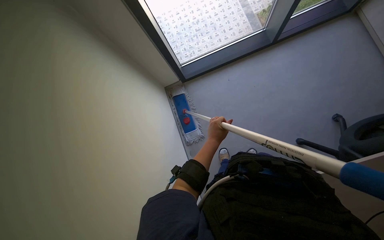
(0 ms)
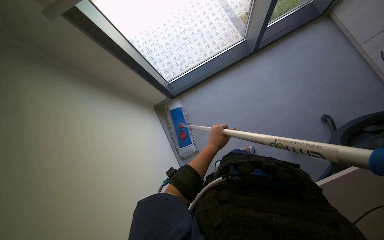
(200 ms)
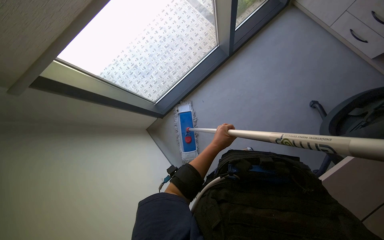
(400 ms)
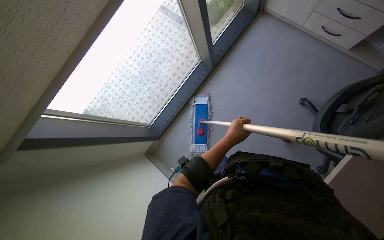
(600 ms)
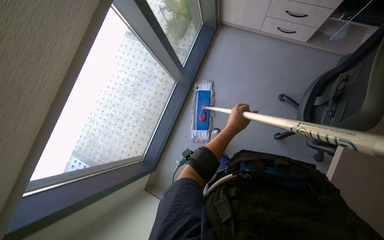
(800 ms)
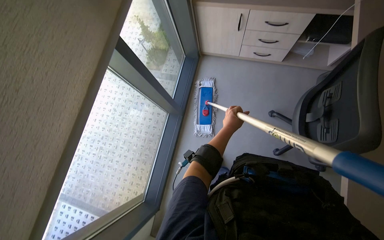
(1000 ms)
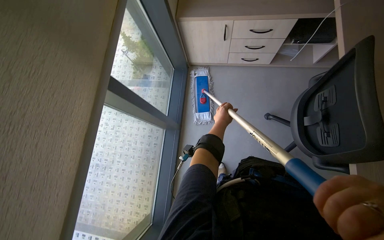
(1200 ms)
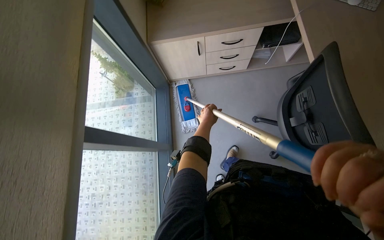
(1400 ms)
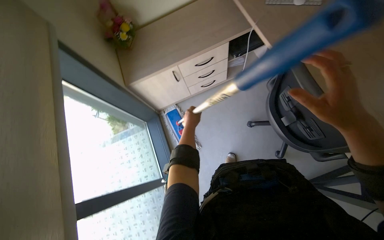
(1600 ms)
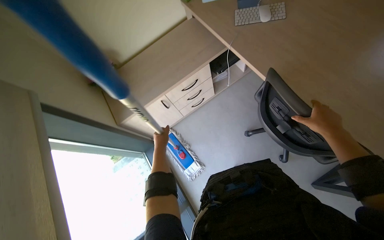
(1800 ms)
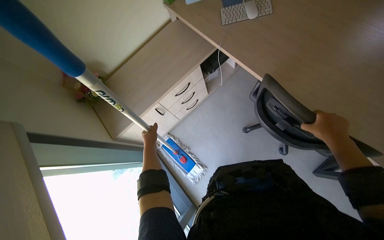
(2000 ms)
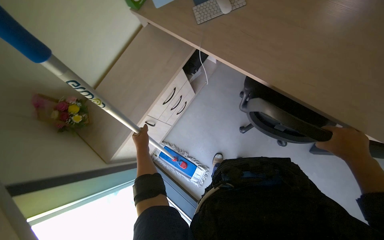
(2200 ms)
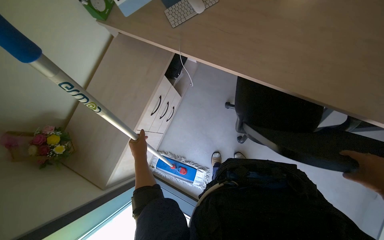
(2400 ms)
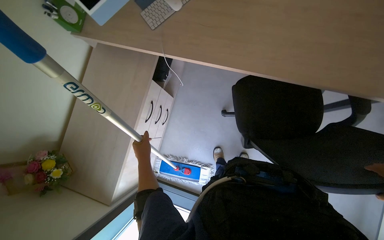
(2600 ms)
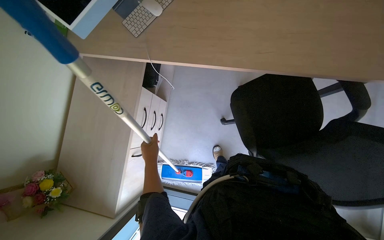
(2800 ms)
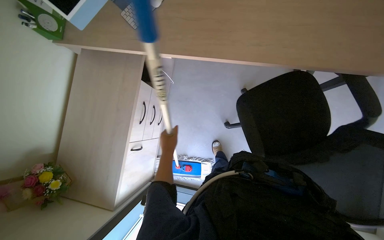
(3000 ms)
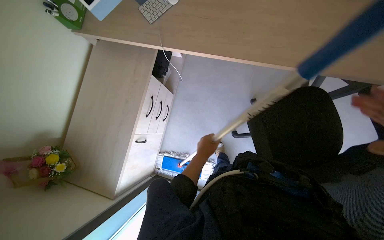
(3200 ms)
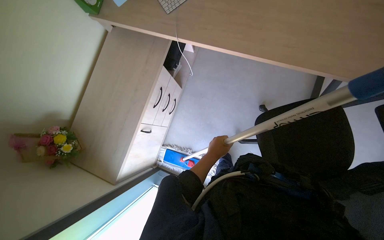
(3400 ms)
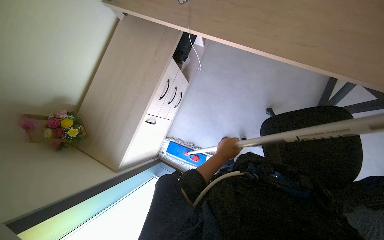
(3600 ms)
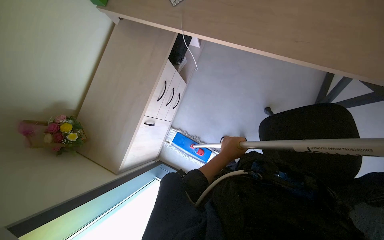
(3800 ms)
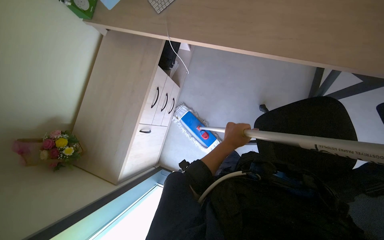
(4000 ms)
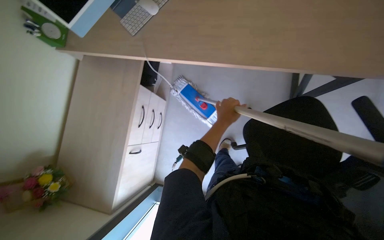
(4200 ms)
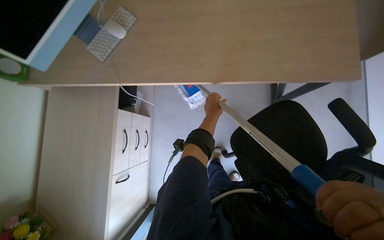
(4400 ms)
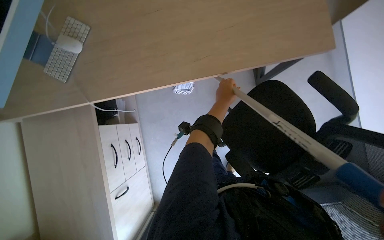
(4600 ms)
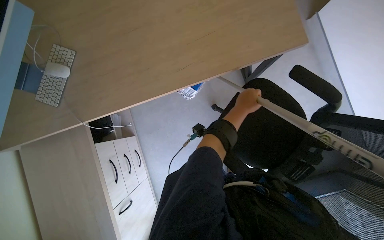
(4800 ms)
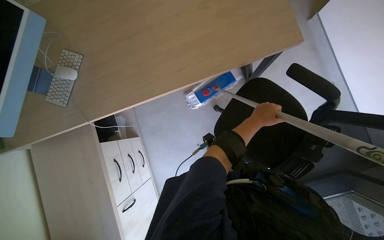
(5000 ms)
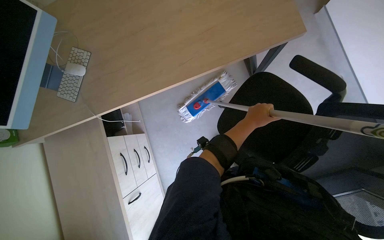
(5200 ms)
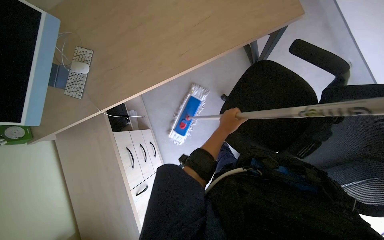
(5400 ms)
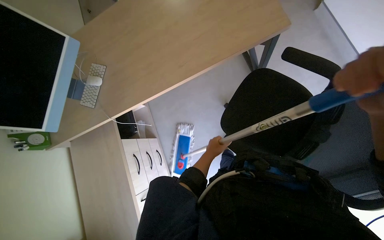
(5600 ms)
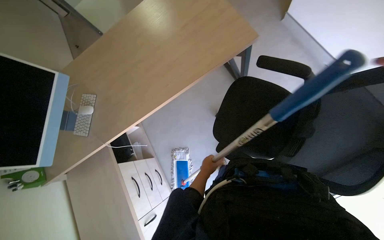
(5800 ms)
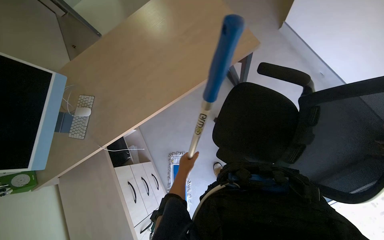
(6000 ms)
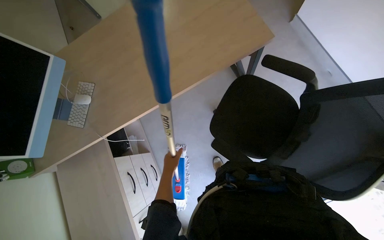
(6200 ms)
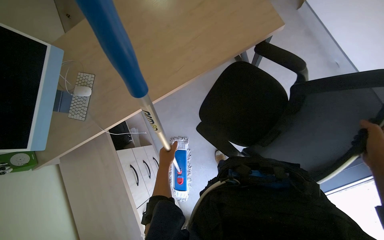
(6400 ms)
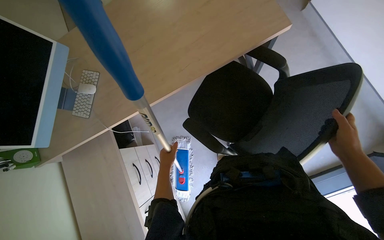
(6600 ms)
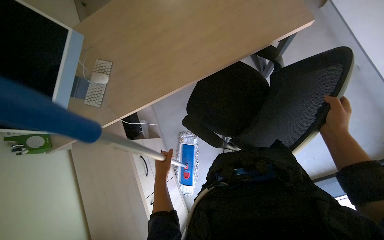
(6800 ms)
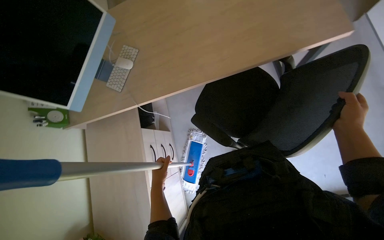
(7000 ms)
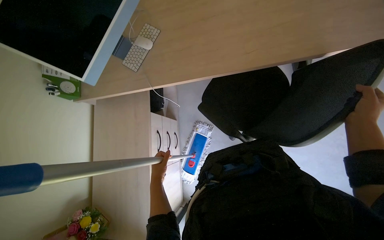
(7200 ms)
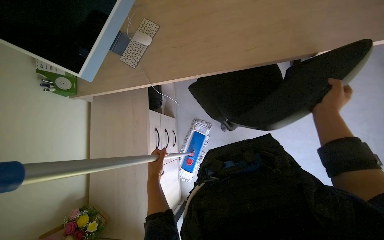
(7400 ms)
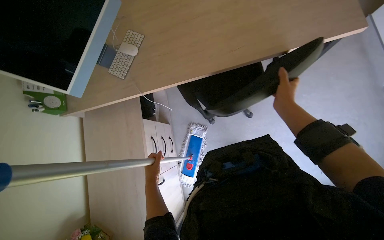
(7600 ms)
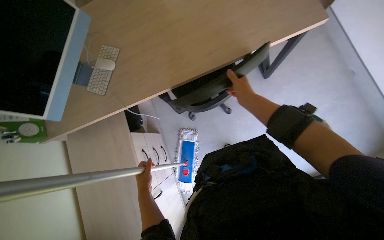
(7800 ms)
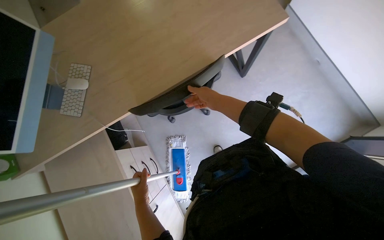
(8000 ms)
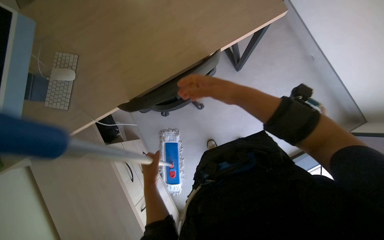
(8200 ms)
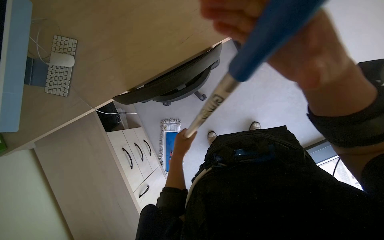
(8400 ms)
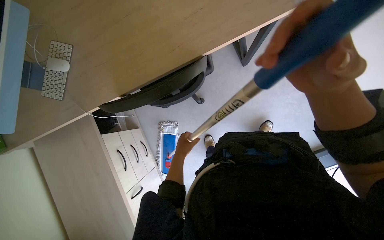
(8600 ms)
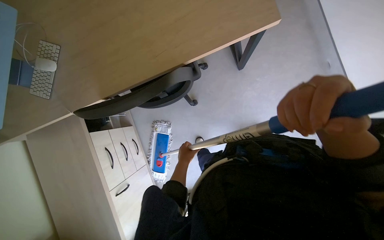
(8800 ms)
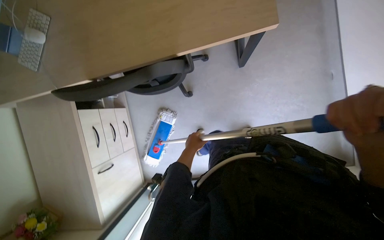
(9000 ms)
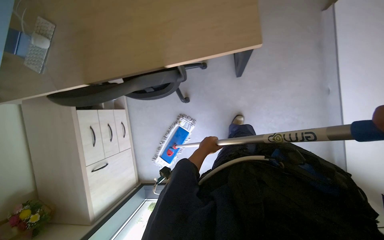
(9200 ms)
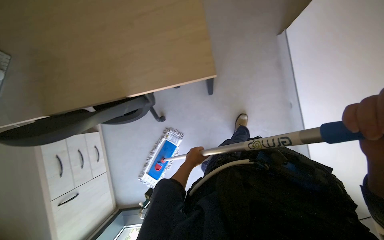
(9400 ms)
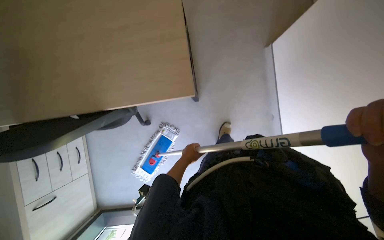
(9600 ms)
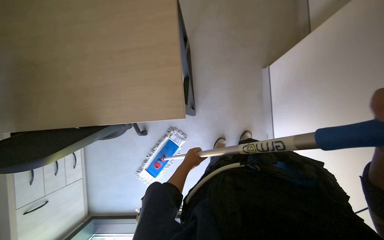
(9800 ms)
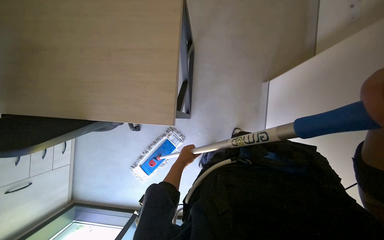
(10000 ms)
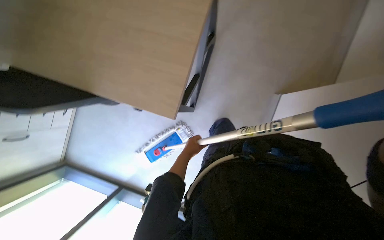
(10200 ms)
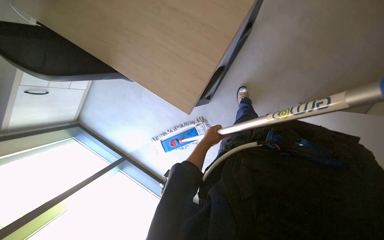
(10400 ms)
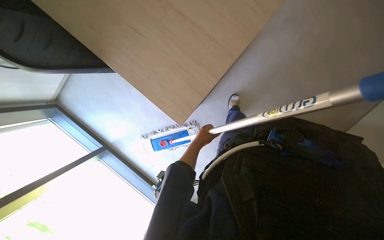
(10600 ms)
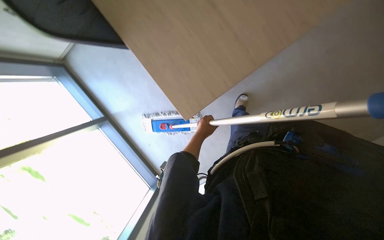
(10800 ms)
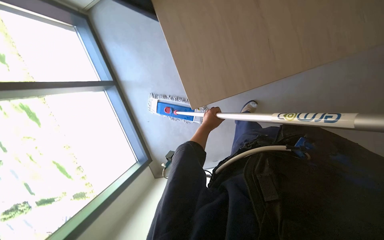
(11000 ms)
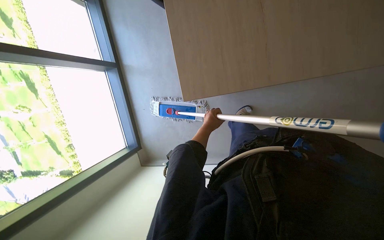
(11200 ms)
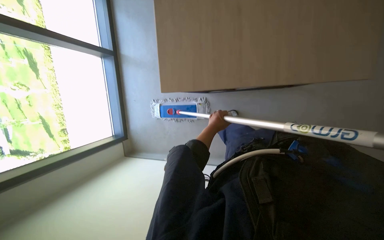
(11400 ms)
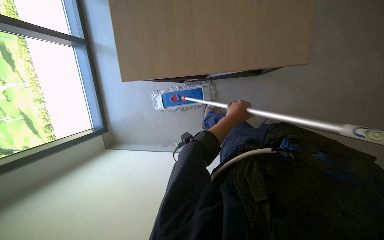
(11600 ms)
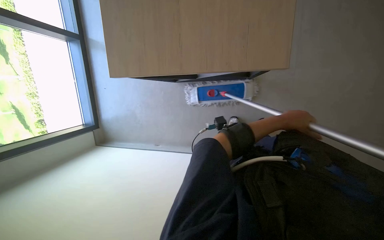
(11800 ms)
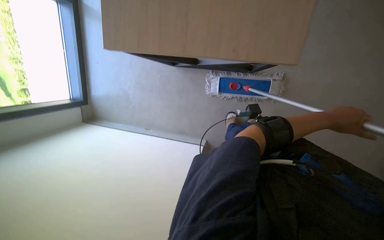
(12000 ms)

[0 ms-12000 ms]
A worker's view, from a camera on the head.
Job: managing trash.
The whole recording: Disposing of trash bag. The worker gathers a trash bag, ties it, and places it into a bin.
0 ms to 1600 ms: The wearer moves about 50 cm. The wearer looks some 75 degrees further to the right. The wearer looks roughly 30 degrees further upward.
1600 ms to 3000 ms: The wearer looks roughly 55 degrees further to the right.
3000 ms to 4400 ms: The left hand is displaced to the right and up the picture by some 35 cm.
4400 ms to 6000 ms: The scene turns some 30 degrees counterclockwise in the picture. The left hand moves down the picture, approximately 20 cm.
6000 ms to 7600 ms: The left hand travels to the left by approximately 25 cm.
7600 ms to 9000 ms: The left hand heads to the right, up the picture and farther from the camera, covering roughly 50 cm.
9000 ms to 10400 ms: The scene rotates clockwise by roughly 35 degrees.
10400 ms to 12000 ms: The view tips downward by approximately 20 degrees. The scene turns about 55 degrees clockwise in the picture.

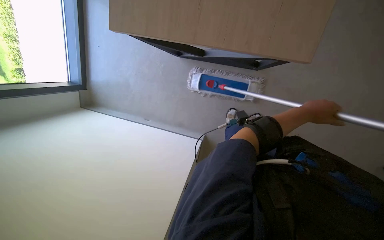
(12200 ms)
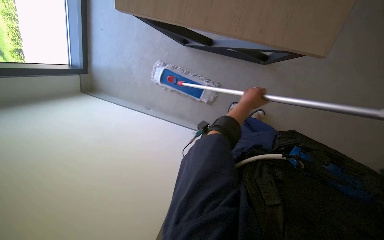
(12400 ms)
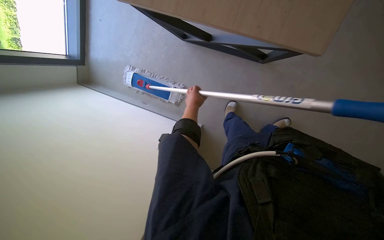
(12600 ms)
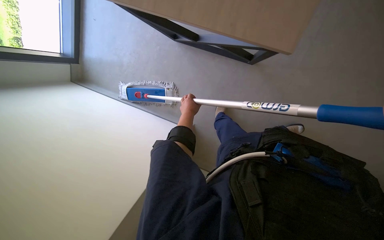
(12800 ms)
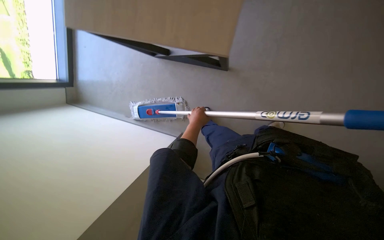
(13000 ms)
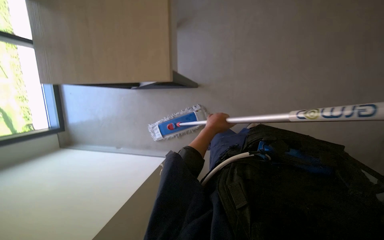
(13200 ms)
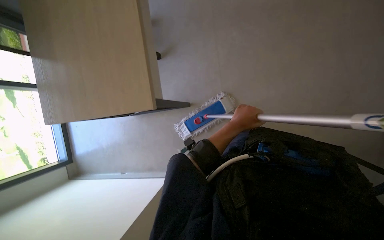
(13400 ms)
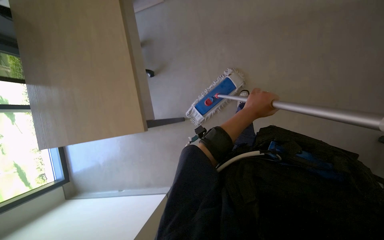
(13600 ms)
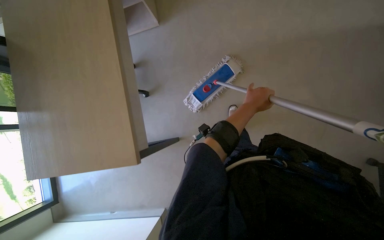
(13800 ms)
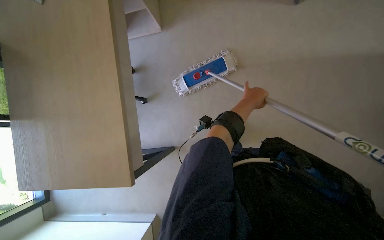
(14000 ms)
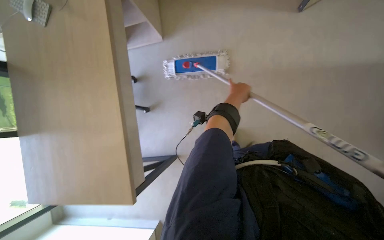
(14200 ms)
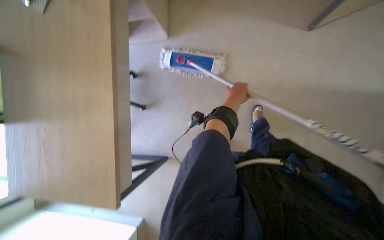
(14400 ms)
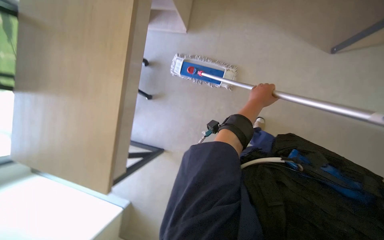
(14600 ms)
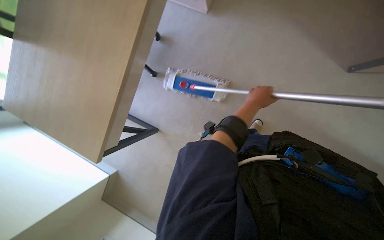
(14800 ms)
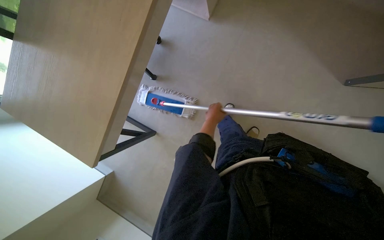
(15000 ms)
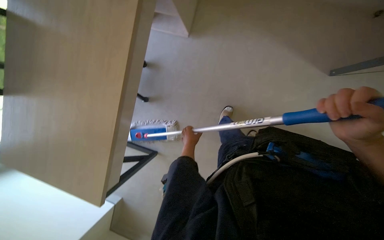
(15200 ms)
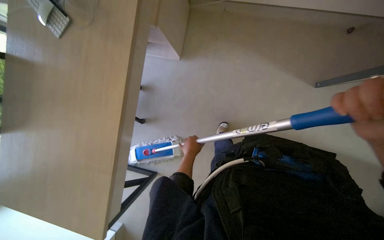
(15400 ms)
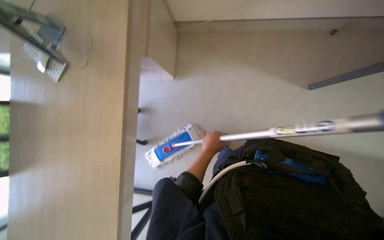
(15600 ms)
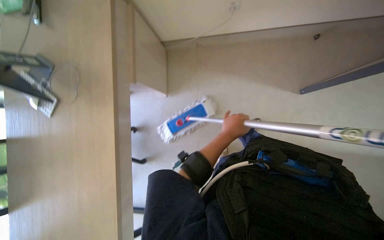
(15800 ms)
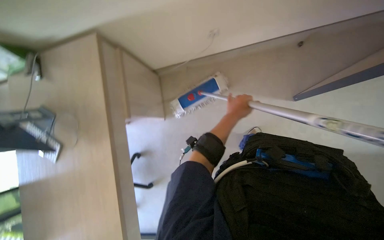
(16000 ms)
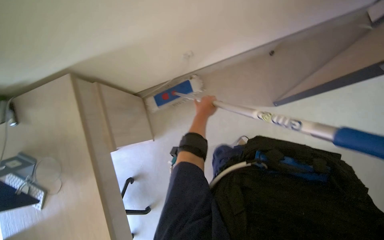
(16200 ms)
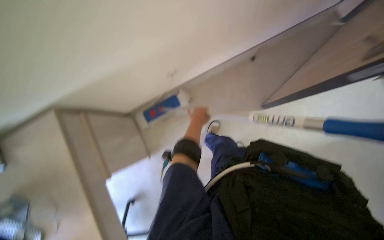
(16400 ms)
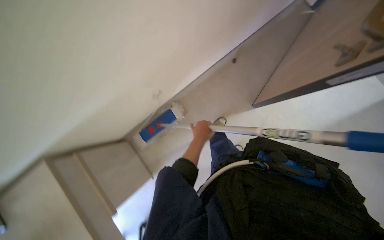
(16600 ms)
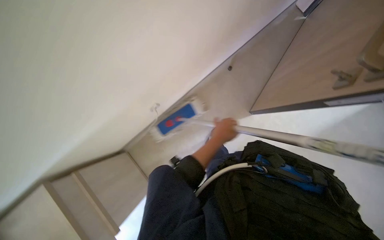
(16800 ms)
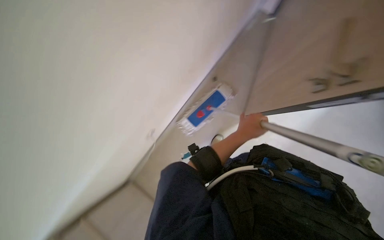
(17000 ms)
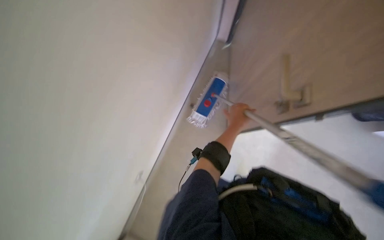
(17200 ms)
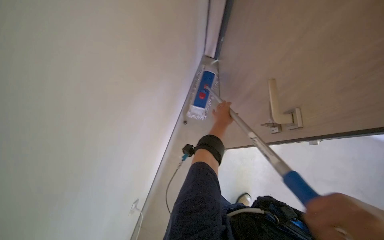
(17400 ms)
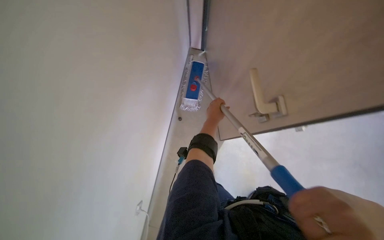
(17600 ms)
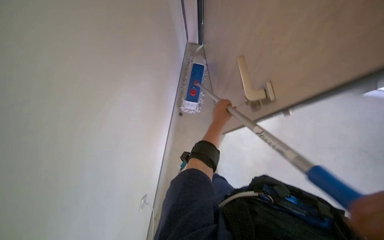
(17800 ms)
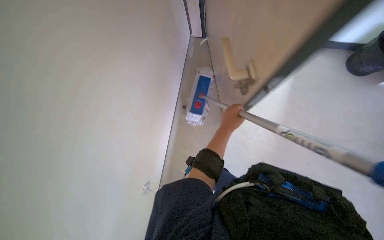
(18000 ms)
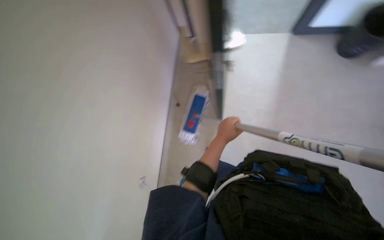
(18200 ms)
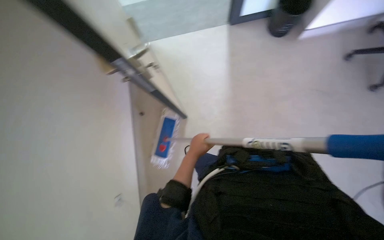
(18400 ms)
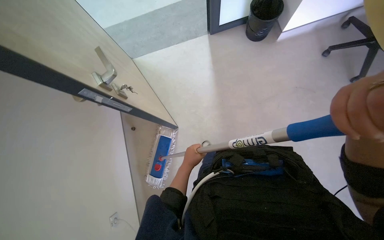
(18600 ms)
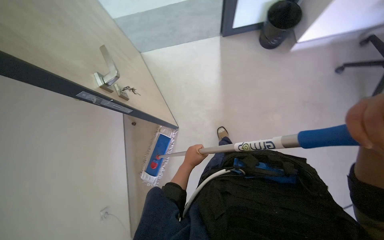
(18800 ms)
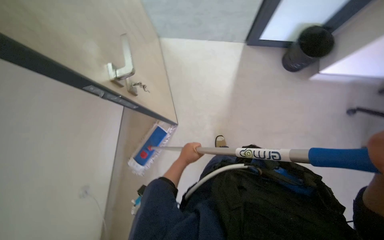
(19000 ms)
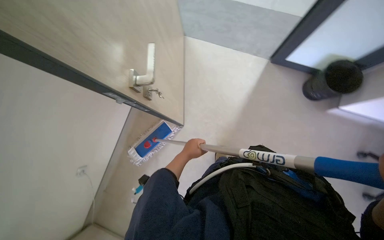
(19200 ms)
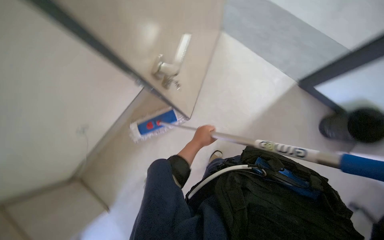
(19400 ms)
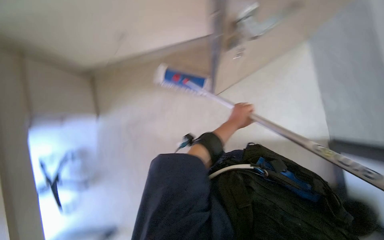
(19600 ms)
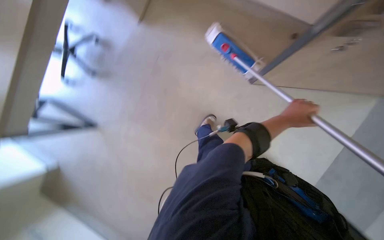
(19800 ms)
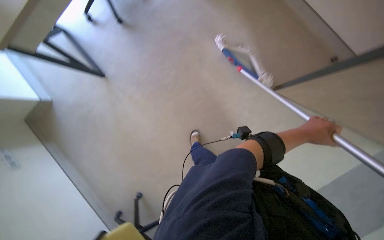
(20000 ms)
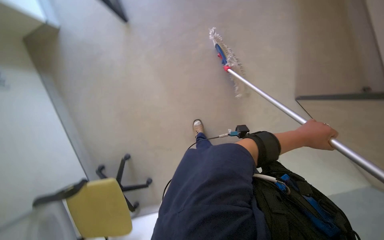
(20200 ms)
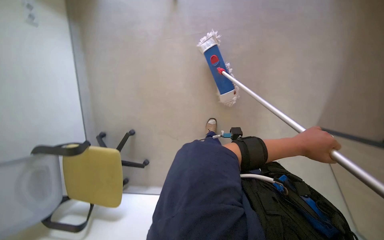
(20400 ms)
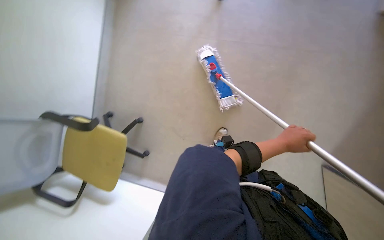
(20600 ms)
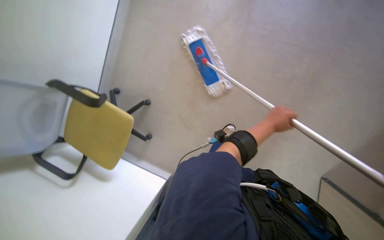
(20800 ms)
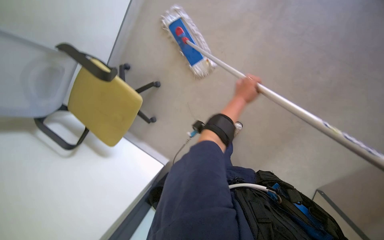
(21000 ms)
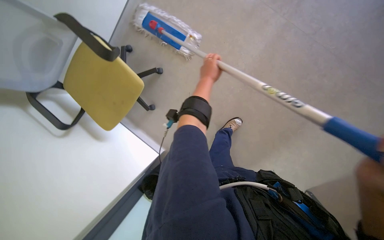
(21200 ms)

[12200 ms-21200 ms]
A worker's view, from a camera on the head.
Job: managing trash.
The whole recording: Disposing of trash bag. The worker gathers a trash bag, ties it, and places it into a bin.
15200 ms to 16600 ms: The wearer looks approximately 30 degrees further upward. The scene rotates counterclockwise by some 50 degrees.
18200 ms to 19800 ms: The scene turns some 40 degrees clockwise in the picture.
19800 ms to 21200 ms: The view tips downward by approximately 10 degrees. Everything in view rotates some 40 degrees clockwise.
